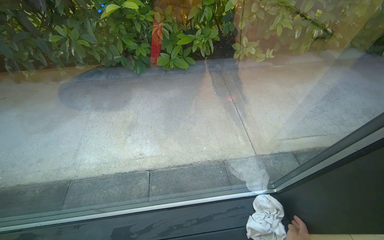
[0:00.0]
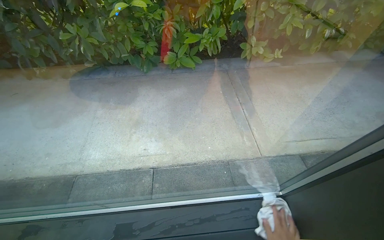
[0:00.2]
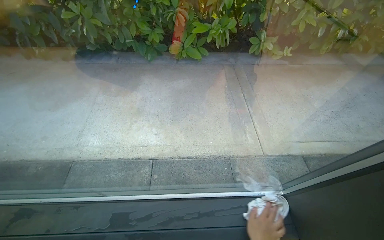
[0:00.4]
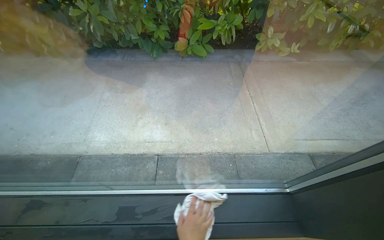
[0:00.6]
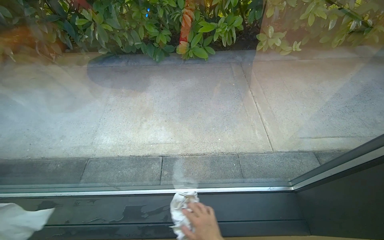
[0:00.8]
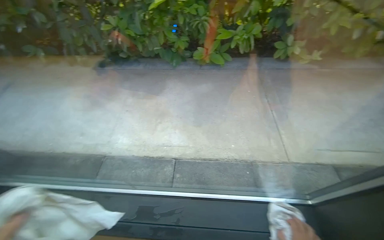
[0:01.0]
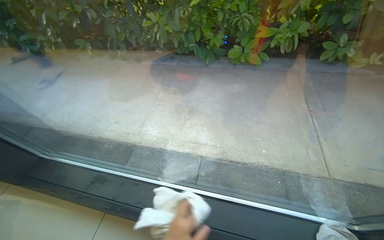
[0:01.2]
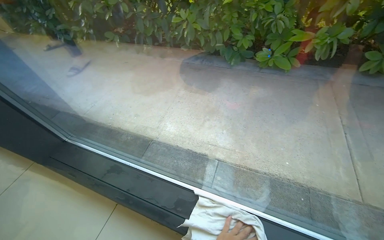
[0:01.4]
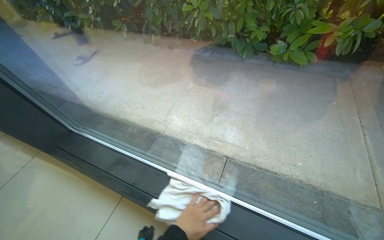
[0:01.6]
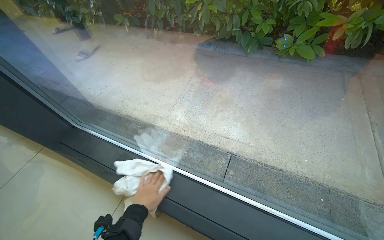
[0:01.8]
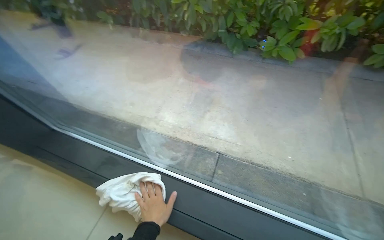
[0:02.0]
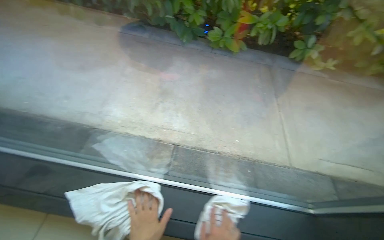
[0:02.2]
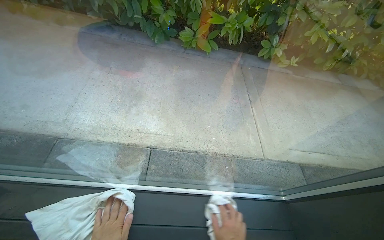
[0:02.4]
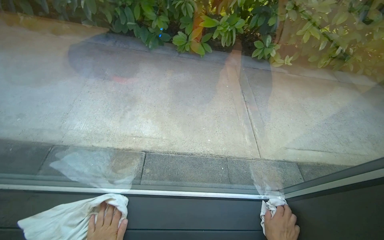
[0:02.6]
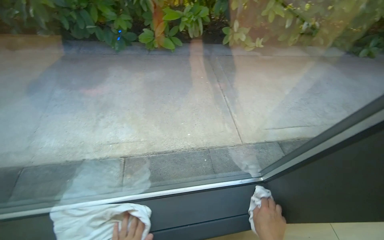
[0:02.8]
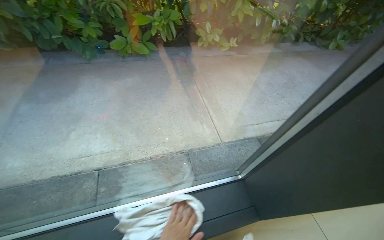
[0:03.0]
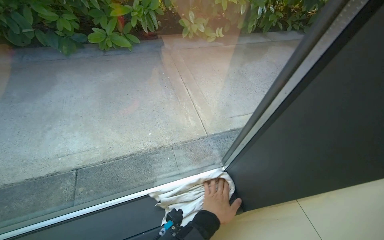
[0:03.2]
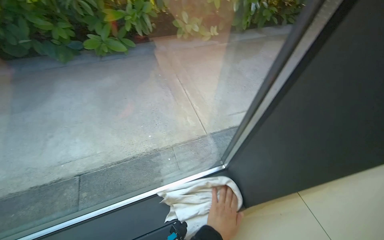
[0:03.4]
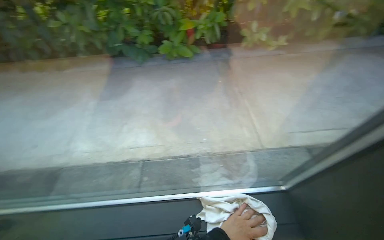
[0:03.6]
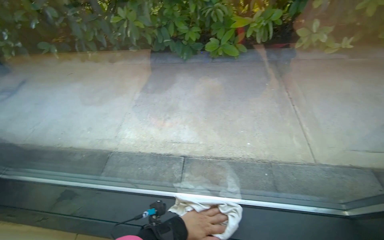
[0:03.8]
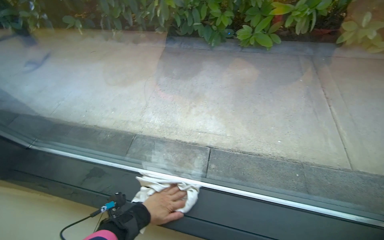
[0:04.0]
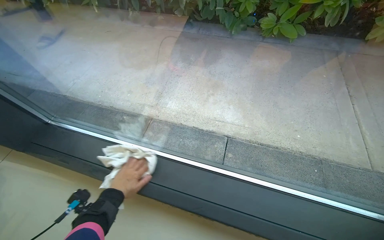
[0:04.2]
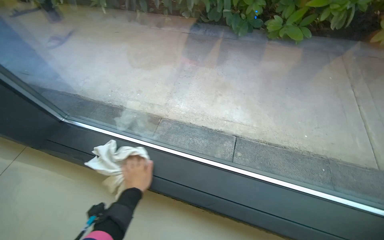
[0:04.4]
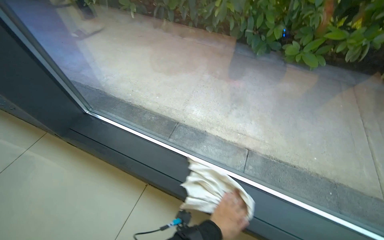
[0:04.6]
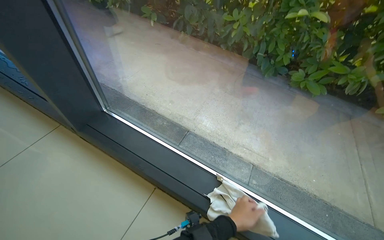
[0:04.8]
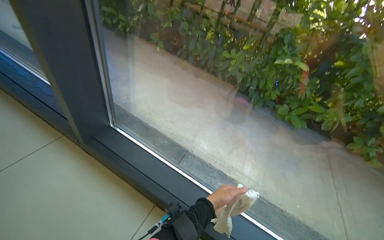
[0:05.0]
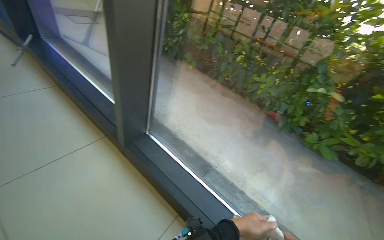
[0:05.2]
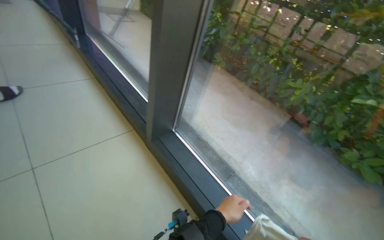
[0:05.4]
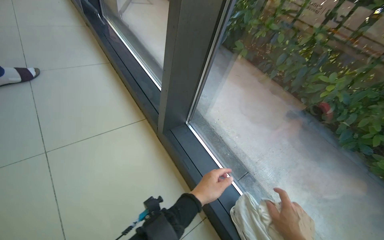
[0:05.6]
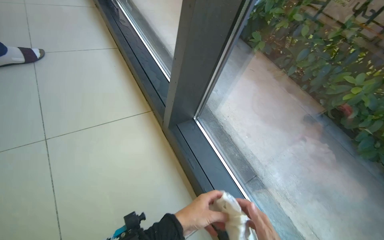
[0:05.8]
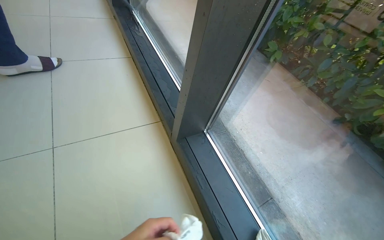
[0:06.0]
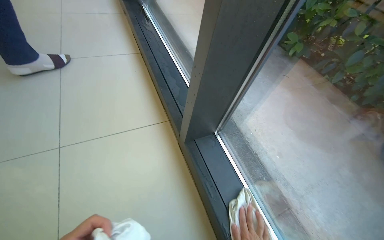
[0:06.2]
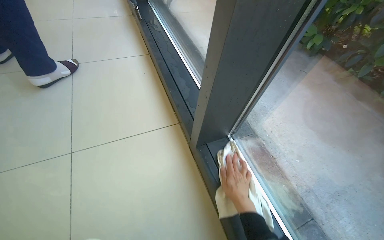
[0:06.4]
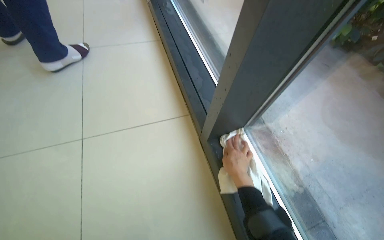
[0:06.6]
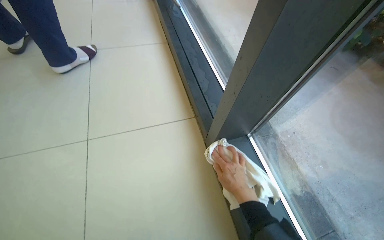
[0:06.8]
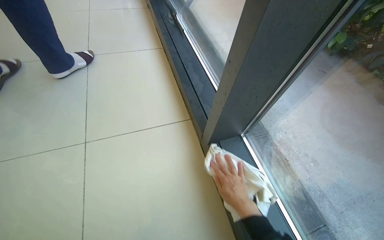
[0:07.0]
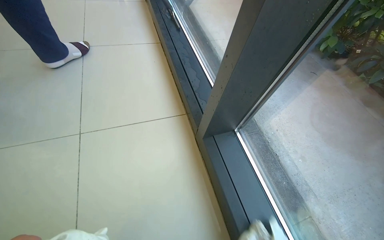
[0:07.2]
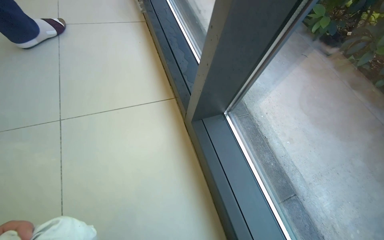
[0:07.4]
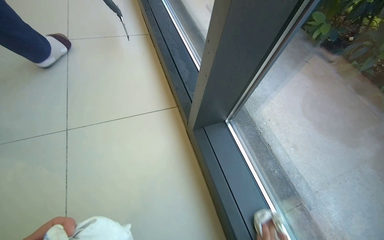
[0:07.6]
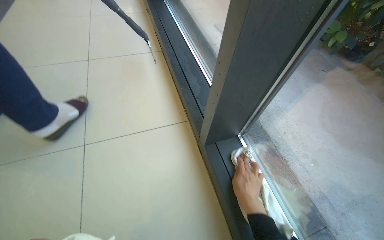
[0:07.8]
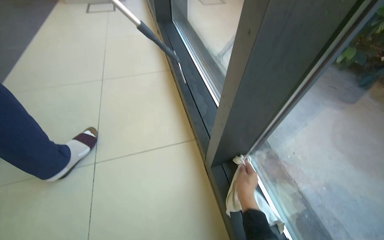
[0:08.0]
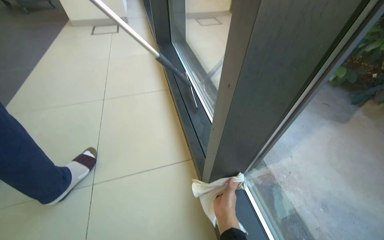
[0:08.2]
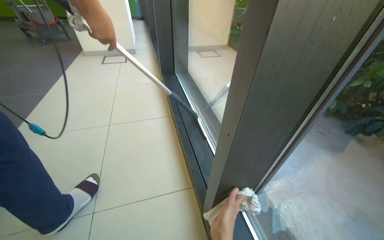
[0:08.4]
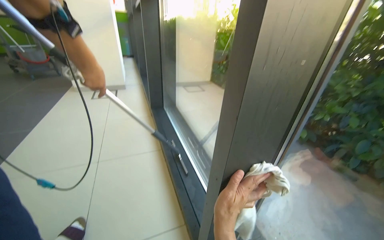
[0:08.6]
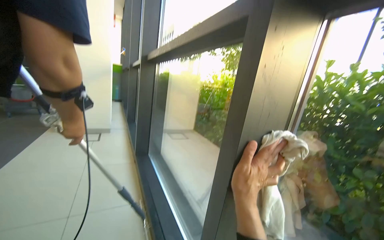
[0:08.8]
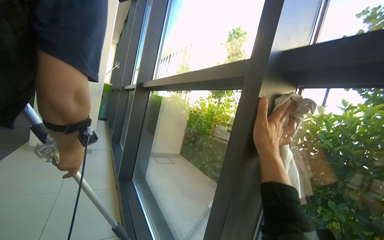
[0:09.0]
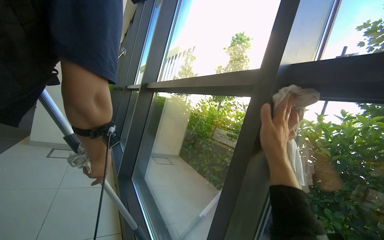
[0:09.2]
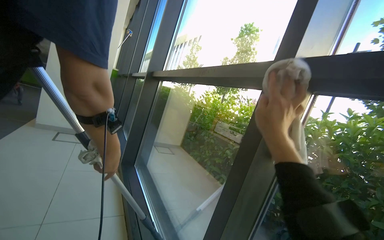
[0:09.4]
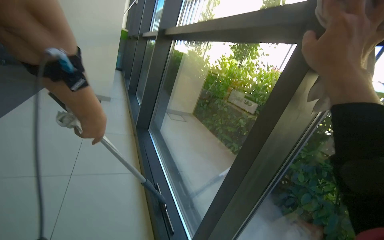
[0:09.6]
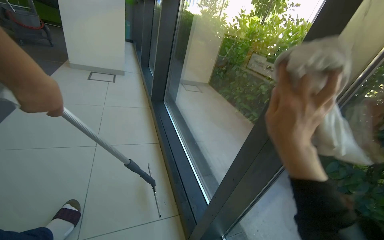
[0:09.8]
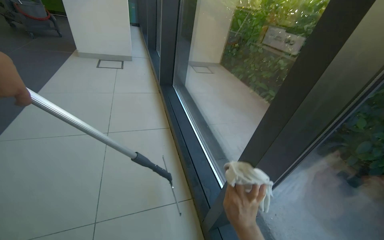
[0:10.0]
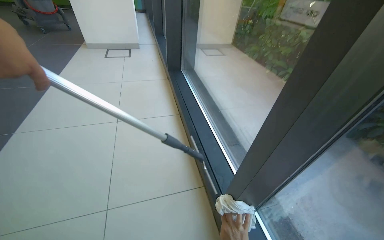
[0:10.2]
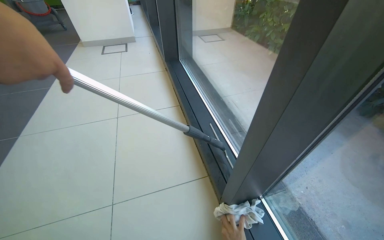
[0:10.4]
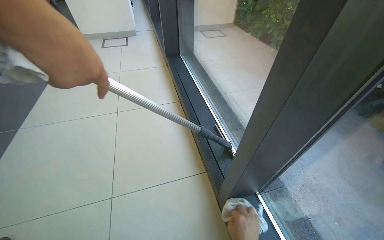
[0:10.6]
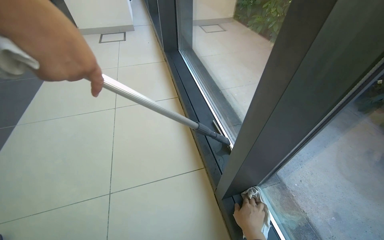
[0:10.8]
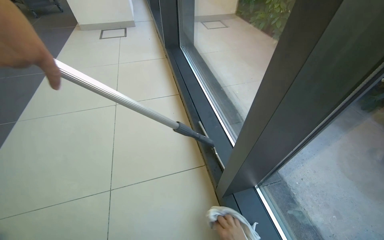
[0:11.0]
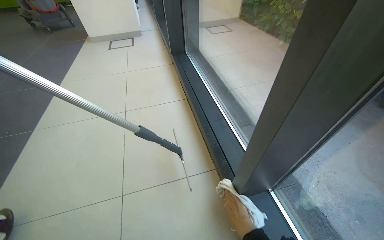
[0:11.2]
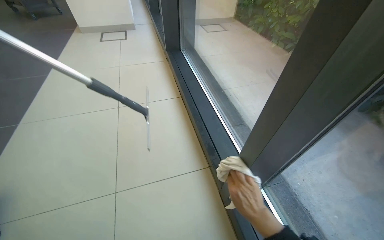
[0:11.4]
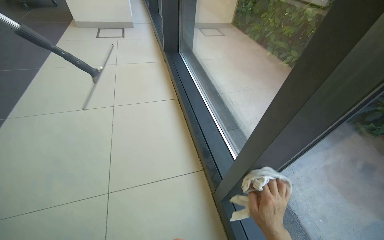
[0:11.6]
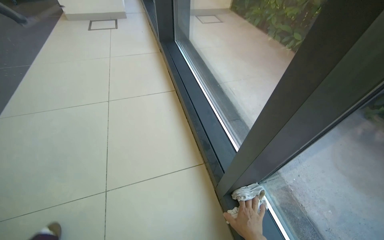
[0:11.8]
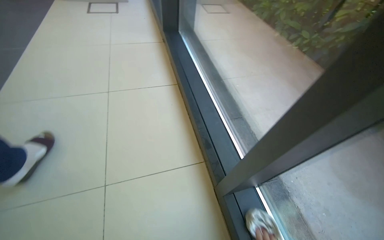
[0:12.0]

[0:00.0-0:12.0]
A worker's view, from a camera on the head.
Job: cleaning windows.
The whole recording: Wiping window frames with cloth. The worker wipes the window frames and glass with a white cloth.
0:00.0 to 0:01.6: The head turns to the left by about 30 degrees.
0:01.6 to 0:03.0: The wearer looks roughly 40 degrees further to the right.
0:03.0 to 0:04.4: The wearer's head swings approximately 35 degrees to the left.
0:04.4 to 0:06.0: The camera travels some 50 cm. The head turns to the left by some 45 degrees. The camera pitches upward, by roughly 15 degrees.
0:07.6 to 0:09.0: The view tips upward by roughly 55 degrees.
0:09.0 to 0:10.4: The camera sweeps to the left, by some 25 degrees. The wearer looks some 35 degrees further downward.

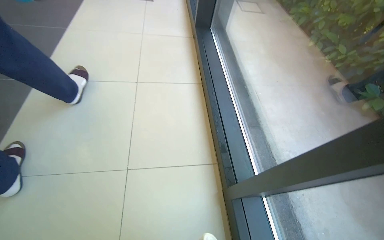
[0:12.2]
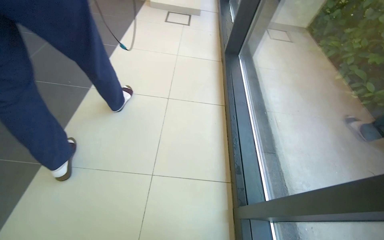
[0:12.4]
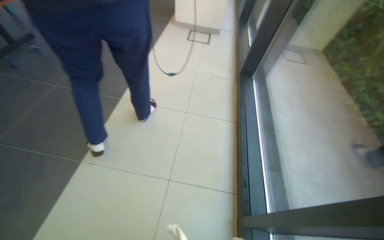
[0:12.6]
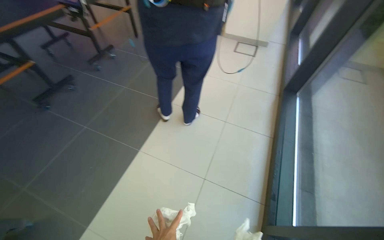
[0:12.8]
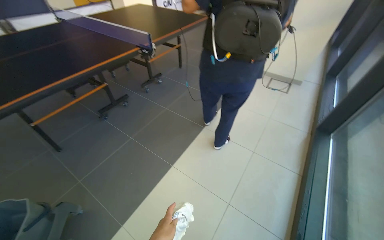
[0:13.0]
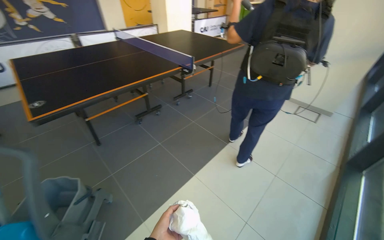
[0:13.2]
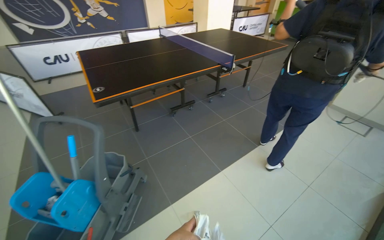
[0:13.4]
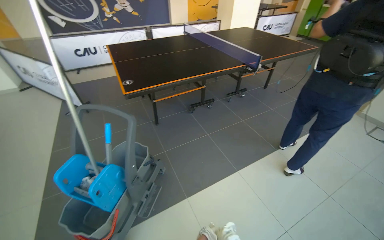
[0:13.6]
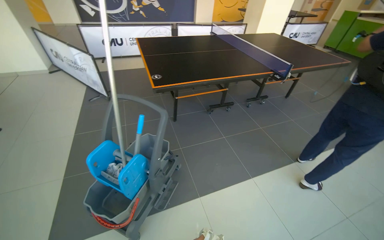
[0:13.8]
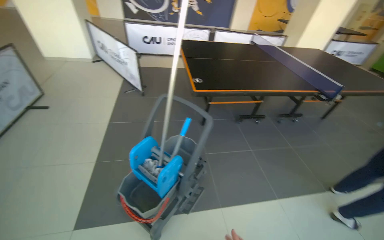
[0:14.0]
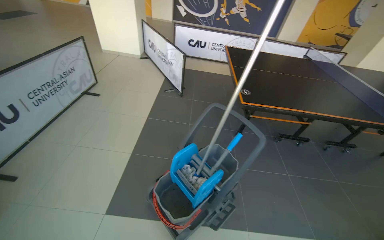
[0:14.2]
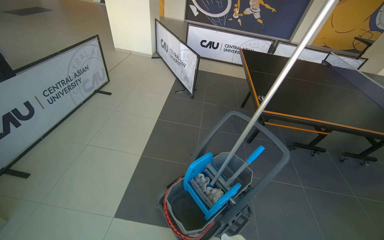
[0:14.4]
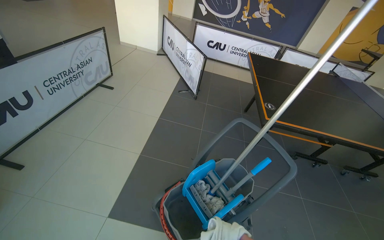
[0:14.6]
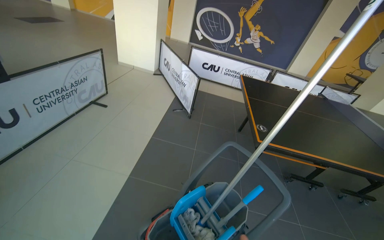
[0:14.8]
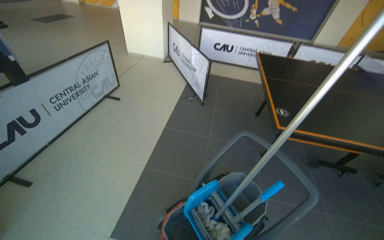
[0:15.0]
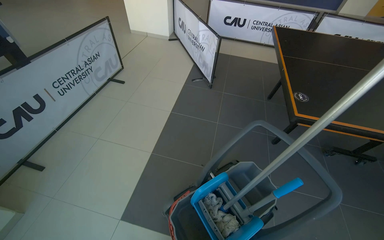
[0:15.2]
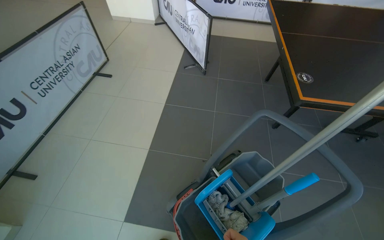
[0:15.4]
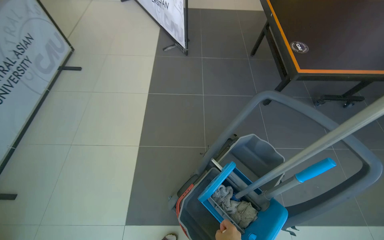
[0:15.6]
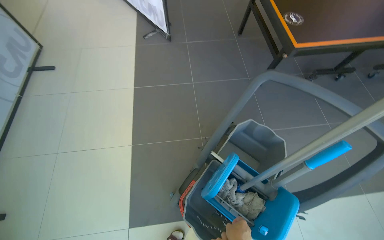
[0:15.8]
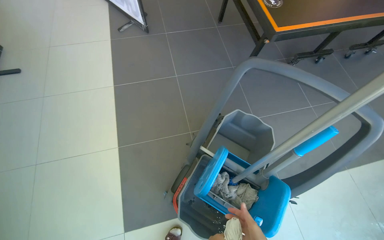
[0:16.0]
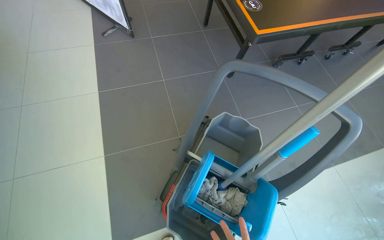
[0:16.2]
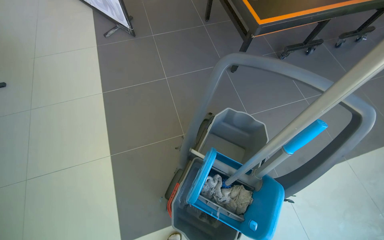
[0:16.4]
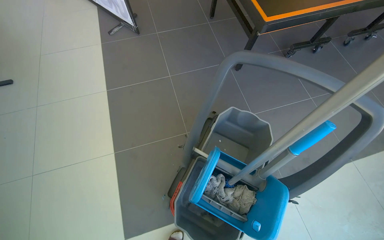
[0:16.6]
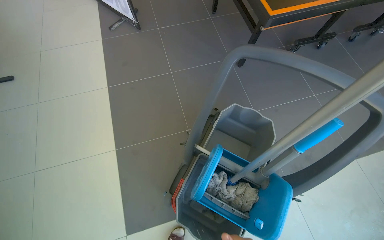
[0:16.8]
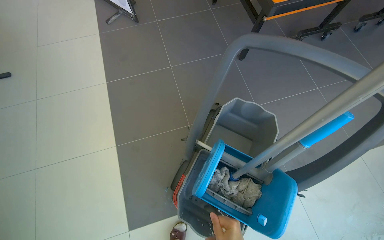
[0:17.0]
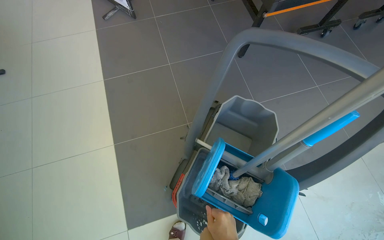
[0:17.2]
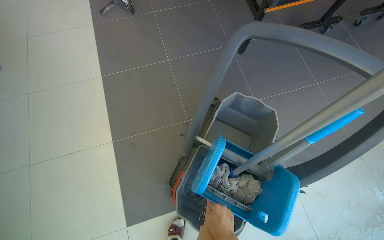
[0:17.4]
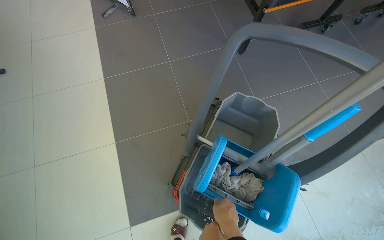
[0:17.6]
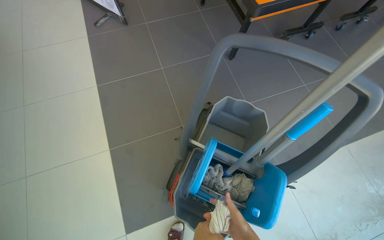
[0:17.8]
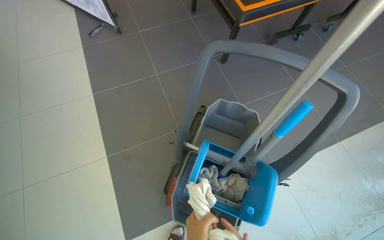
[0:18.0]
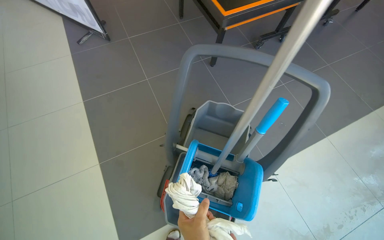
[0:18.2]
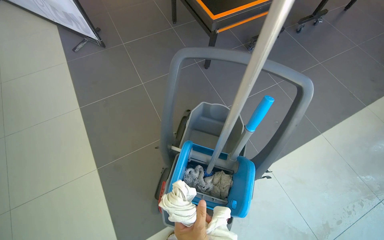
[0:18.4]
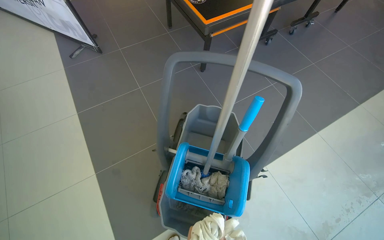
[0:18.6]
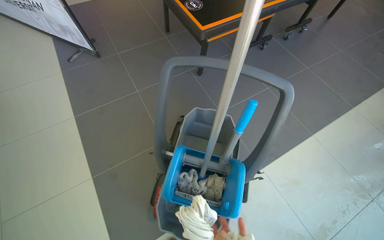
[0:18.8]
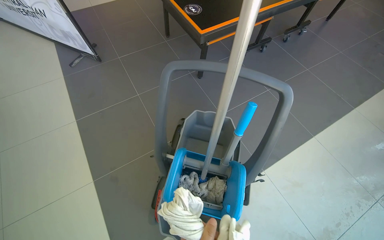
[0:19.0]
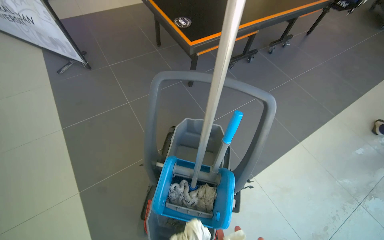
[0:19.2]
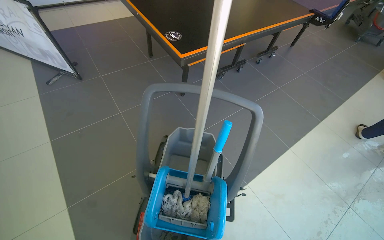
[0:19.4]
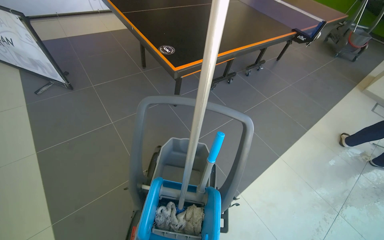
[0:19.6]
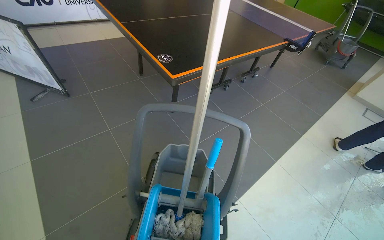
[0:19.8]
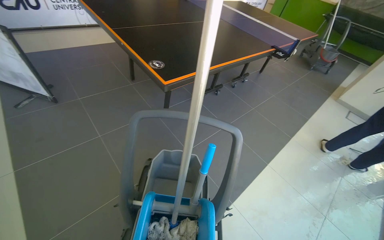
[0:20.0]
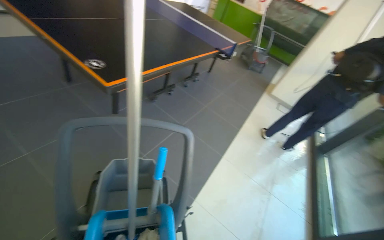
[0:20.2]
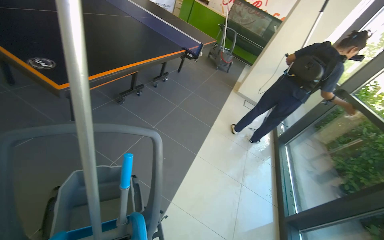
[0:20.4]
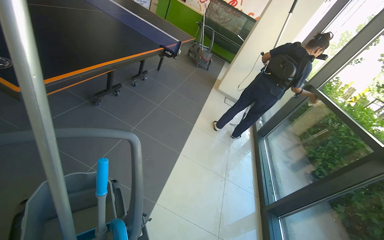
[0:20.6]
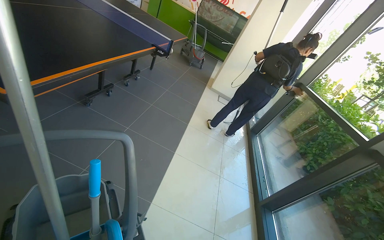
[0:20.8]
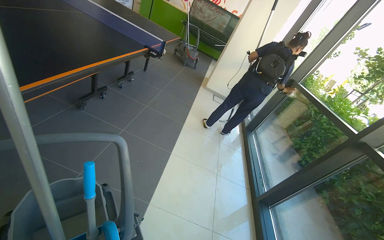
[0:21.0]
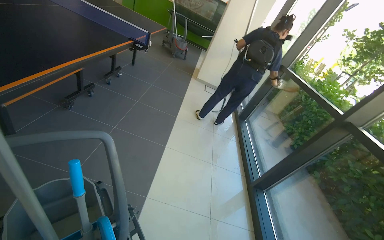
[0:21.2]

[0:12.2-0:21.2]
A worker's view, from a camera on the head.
Job: cleaning windows.
The whole recording: Wiping window frames with cloth. The worker wipes the window frames and glass with a white cloth.
0:12.2 to 0:13.8: The camera travels about 1 m. The head rotates about 75 degrees to the left. The wearer looks approximately 20 degrees further upward.
0:13.8 to 0:15.2: The wearer moves approximately 60 cm. The head turns to the left by some 35 degrees.
0:15.2 to 0:16.6: The head rotates approximately 30 degrees to the right. The camera pitches downward, by roughly 20 degrees.
0:18.2 to 0:19.8: The view tips upward by approximately 15 degrees.
0:19.8 to 0:21.2: The head rotates approximately 45 degrees to the right.
